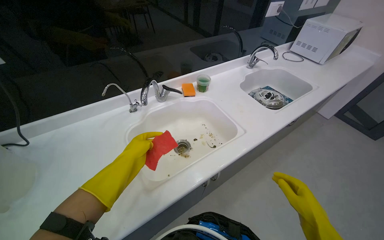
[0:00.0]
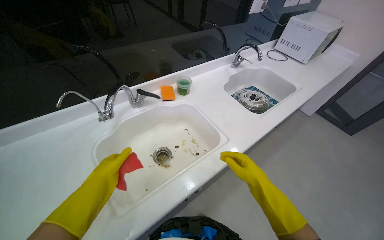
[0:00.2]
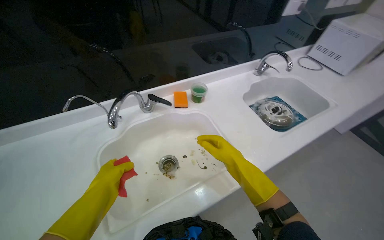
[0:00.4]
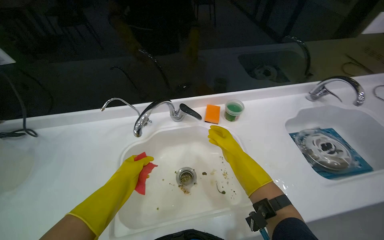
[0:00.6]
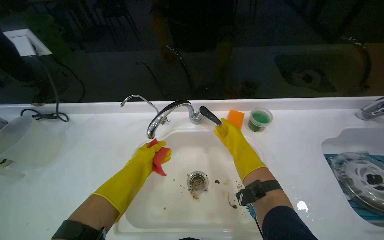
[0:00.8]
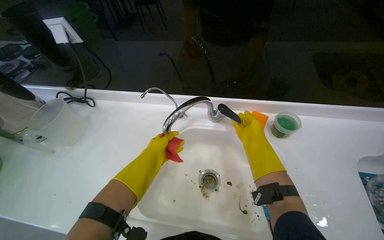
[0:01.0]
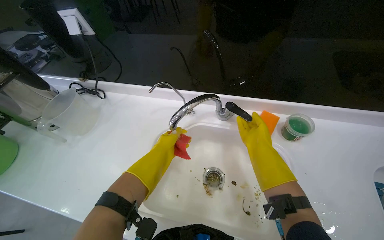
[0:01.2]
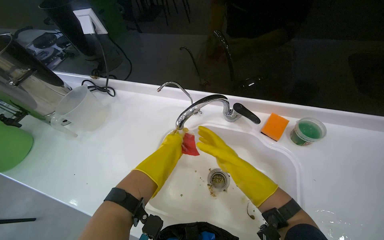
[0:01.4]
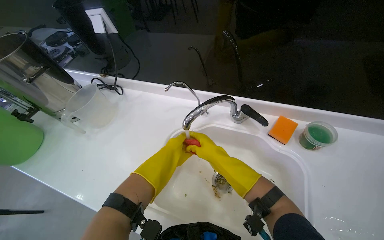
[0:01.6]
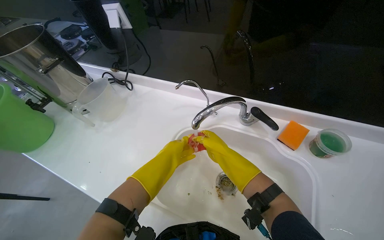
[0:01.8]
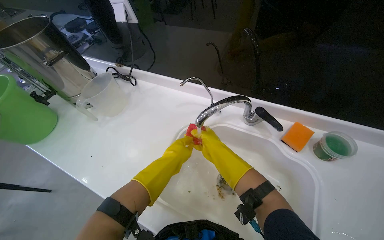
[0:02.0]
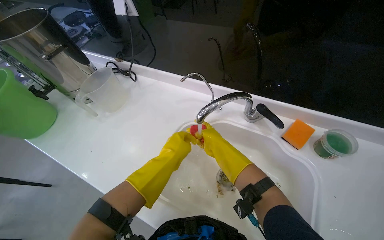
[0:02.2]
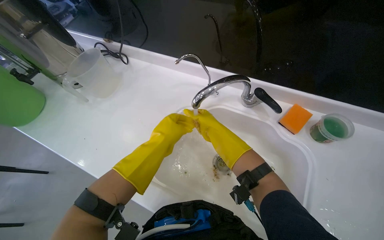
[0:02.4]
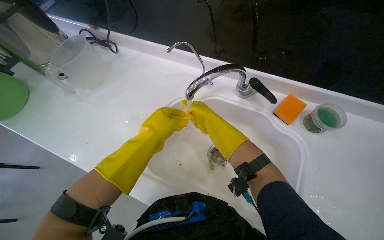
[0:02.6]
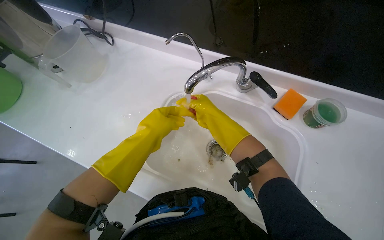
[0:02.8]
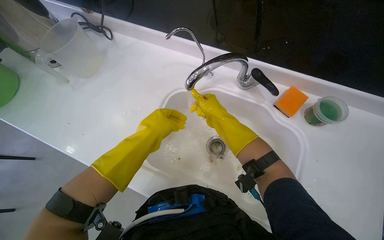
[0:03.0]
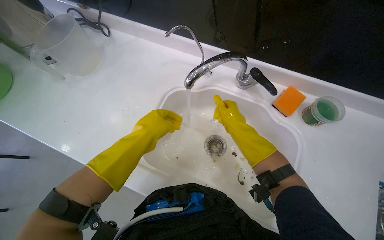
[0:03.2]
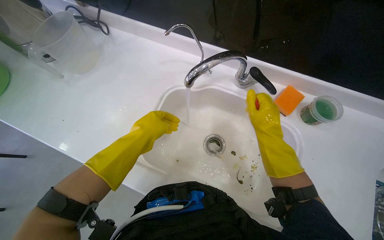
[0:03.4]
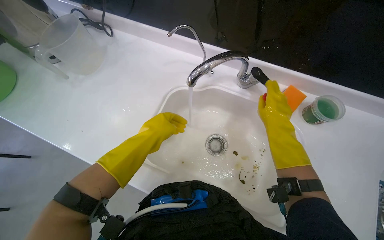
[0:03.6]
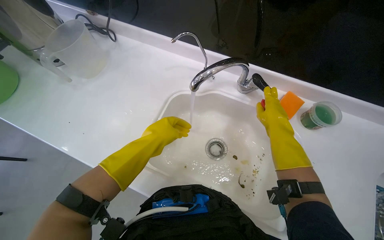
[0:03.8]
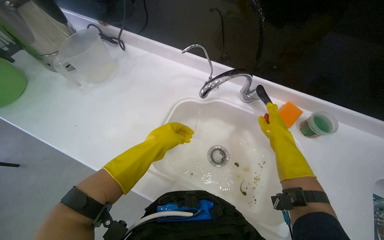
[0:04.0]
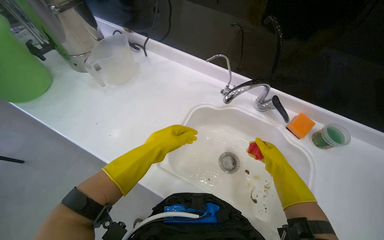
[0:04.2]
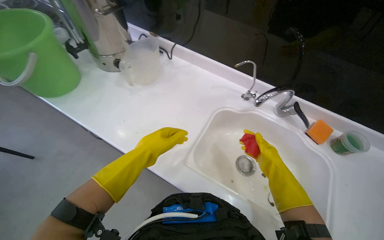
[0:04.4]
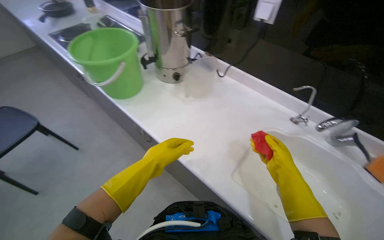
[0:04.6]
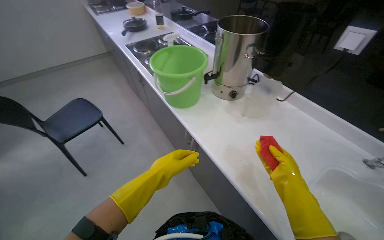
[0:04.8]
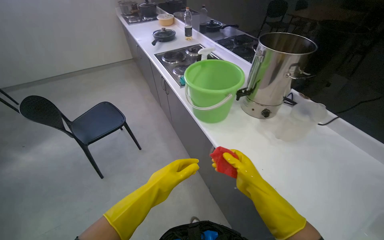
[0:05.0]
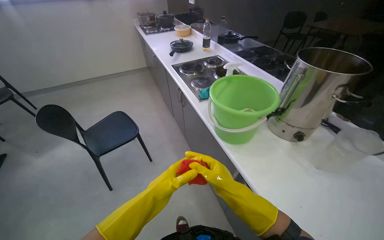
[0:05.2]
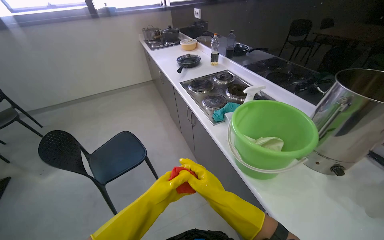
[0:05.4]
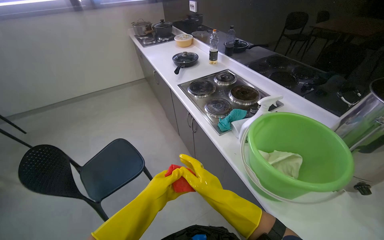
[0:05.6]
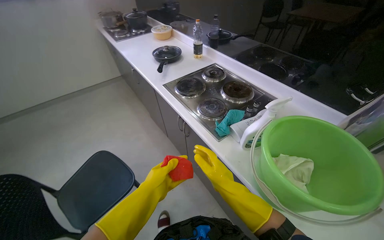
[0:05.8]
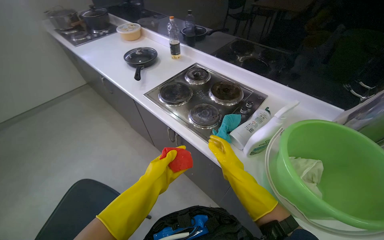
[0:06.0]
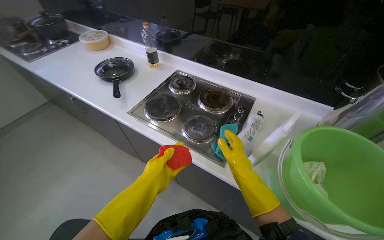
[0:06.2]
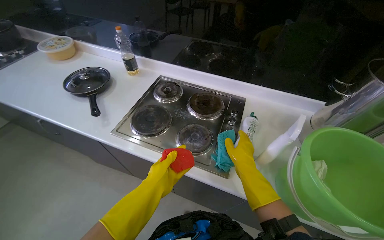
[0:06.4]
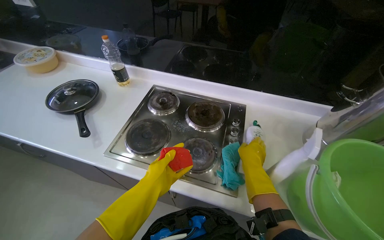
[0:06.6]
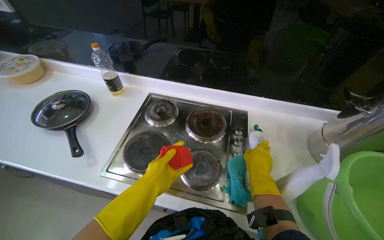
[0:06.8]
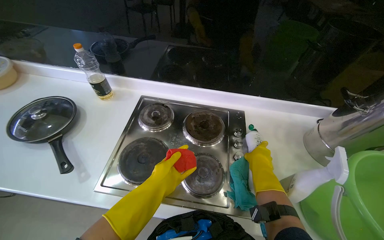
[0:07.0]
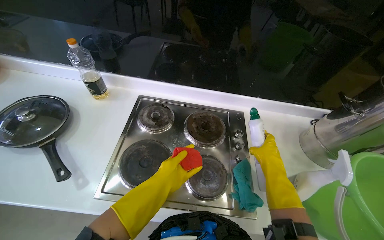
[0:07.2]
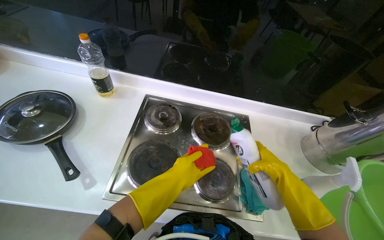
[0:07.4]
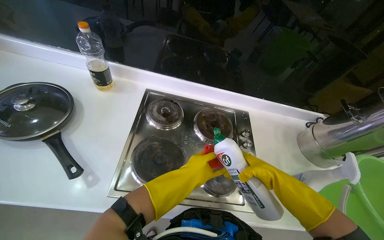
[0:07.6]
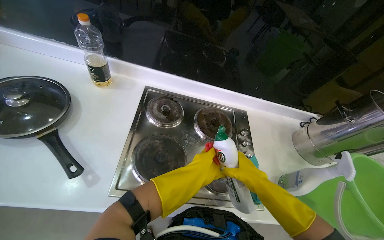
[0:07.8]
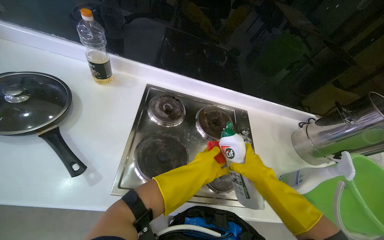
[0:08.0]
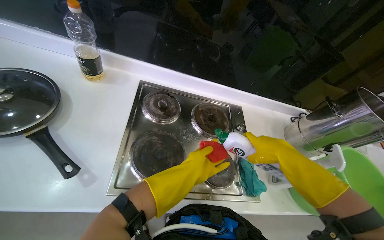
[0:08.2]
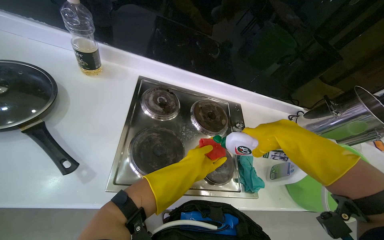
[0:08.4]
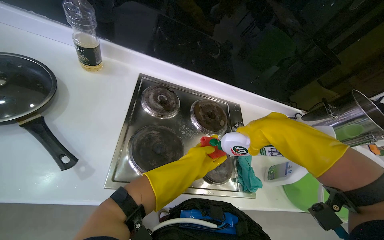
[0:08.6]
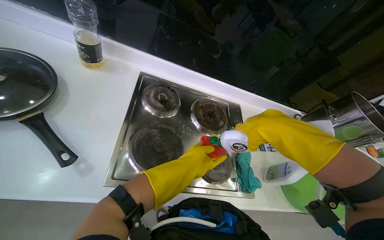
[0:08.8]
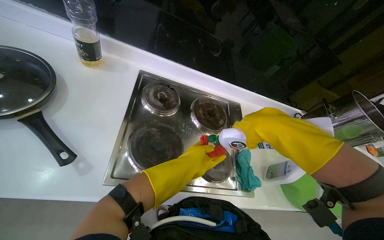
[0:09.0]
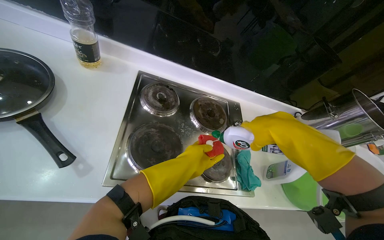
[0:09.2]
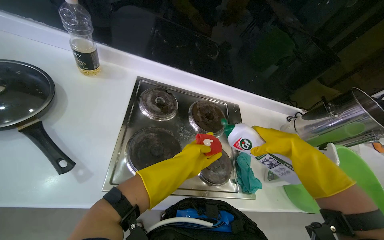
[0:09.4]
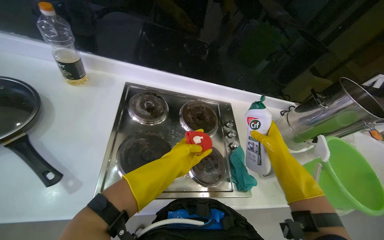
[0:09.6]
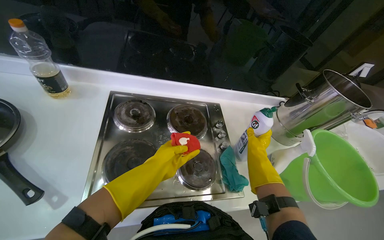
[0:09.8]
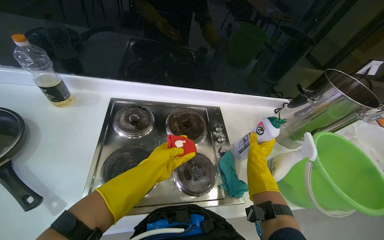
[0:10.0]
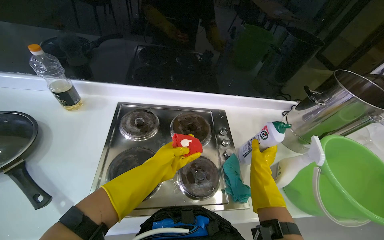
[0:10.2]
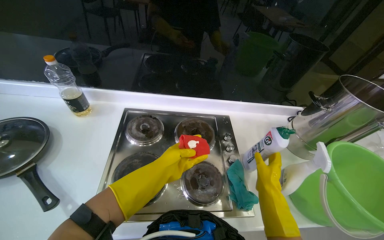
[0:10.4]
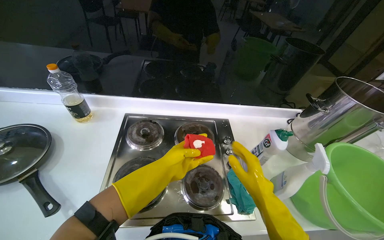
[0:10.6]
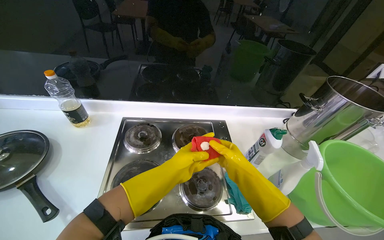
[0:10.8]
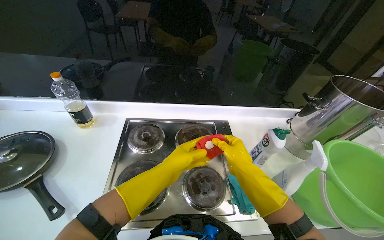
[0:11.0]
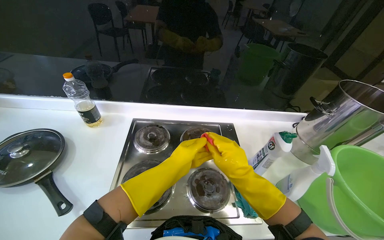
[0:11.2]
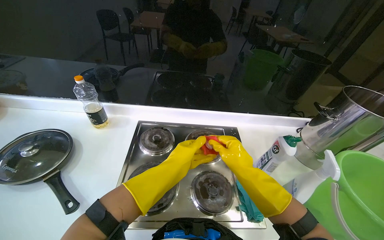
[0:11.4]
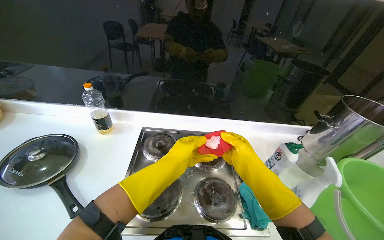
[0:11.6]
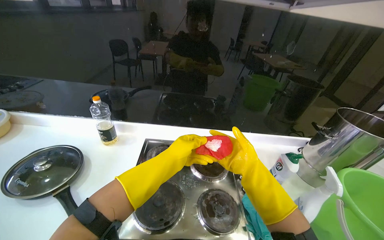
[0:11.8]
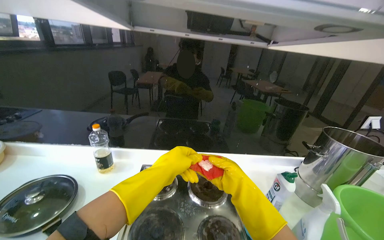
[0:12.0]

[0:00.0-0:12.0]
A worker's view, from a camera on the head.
Job: cleaning kitchen.
The whole recording: Wiping kitchen stovetop and range hood. The worker wipes the kitchen stovetop and the underside of the range hood with a cloth and spray.
0:00.0 to 0:01.6: The head turns to the left by about 55 degrees.
0:01.6 to 0:03.0: The camera pitches downward, by about 15 degrees. The left hand travels nearer to the camera by approximately 10 cm.
0:03.0 to 0:04.4: The right hand goes approximately 15 cm to the right.
0:04.4 to 0:06.0: The head travels roughly 90 cm.
0:06.0 to 0:07.6: The head travels roughly 60 cm. The head turns to the right by about 40 degrees.
0:07.6 to 0:09.0: The right hand moves nearer to the camera and up the picture, approximately 30 cm.
0:09.0 to 0:10.4: The right hand goes about 35 cm farther from the camera and down the picture.
0:10.4 to 0:12.0: The view tips upward by some 25 degrees. The right hand goes about 15 cm to the left and nearer to the camera, while the left hand shifts roughly 15 cm nearer to the camera.

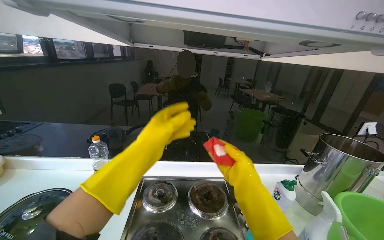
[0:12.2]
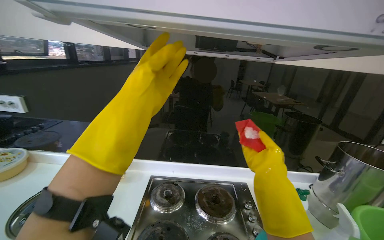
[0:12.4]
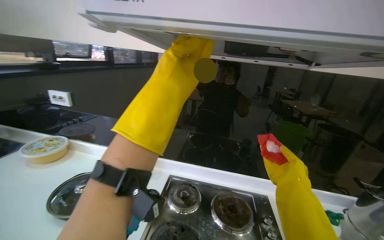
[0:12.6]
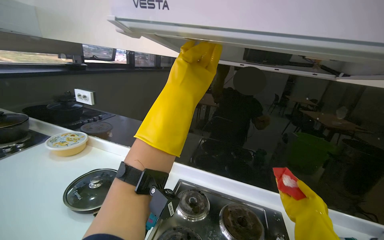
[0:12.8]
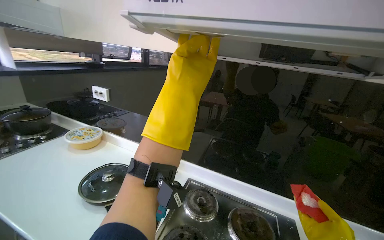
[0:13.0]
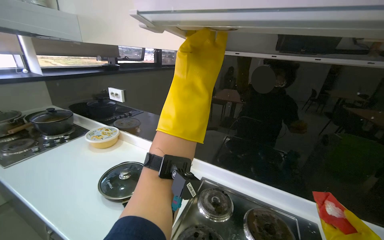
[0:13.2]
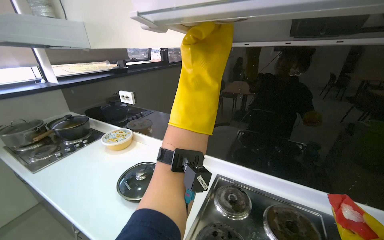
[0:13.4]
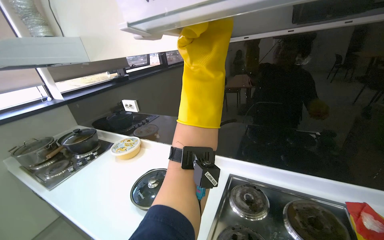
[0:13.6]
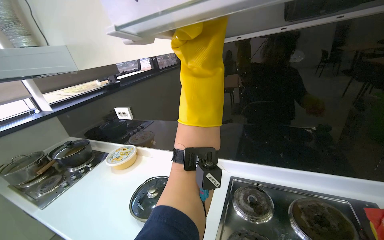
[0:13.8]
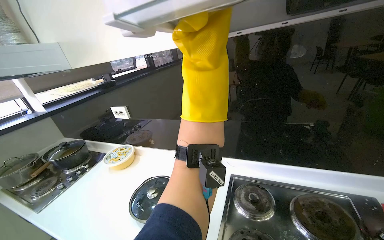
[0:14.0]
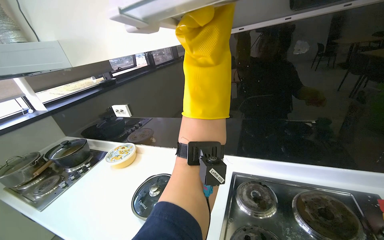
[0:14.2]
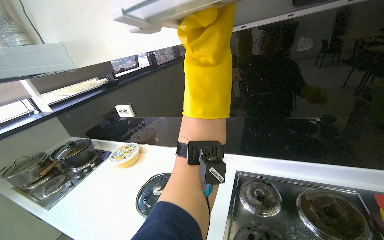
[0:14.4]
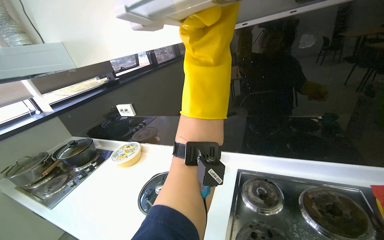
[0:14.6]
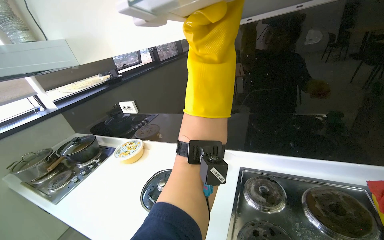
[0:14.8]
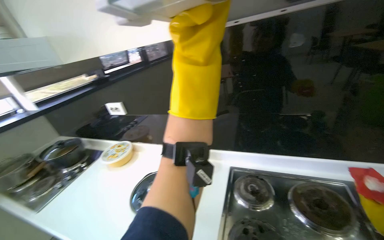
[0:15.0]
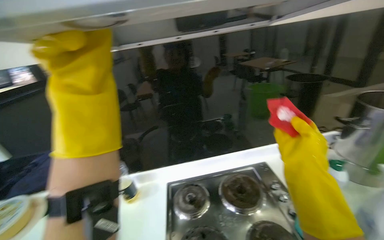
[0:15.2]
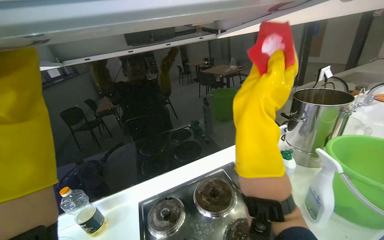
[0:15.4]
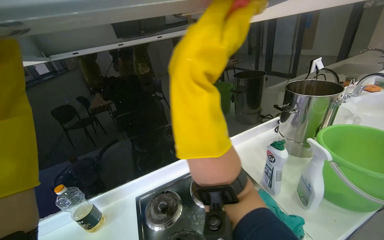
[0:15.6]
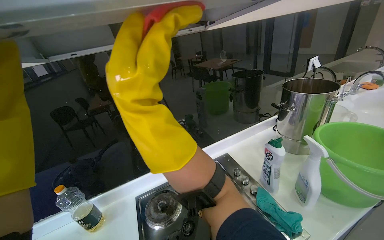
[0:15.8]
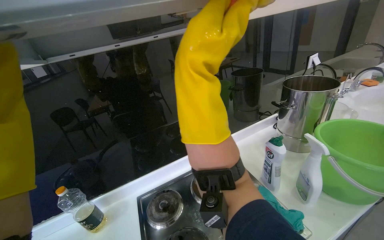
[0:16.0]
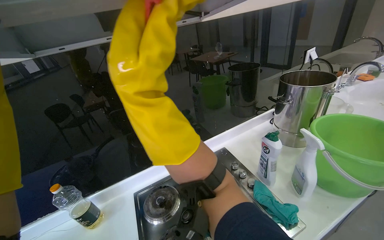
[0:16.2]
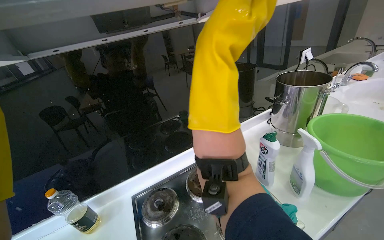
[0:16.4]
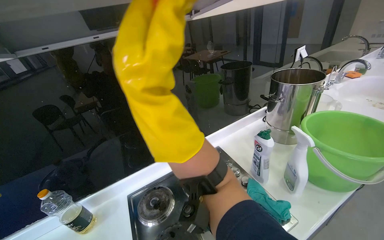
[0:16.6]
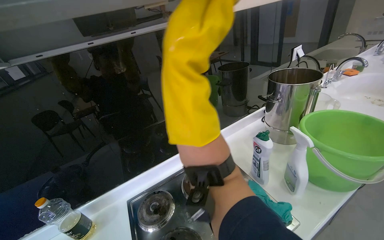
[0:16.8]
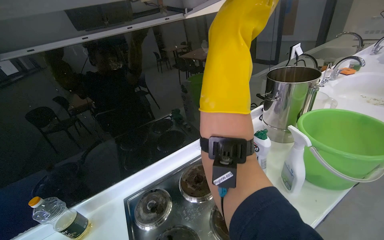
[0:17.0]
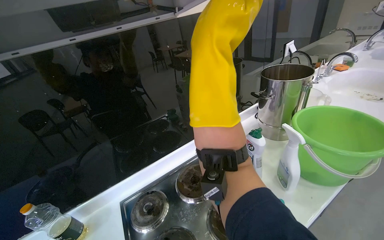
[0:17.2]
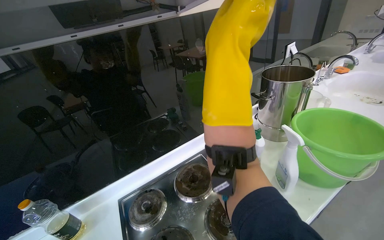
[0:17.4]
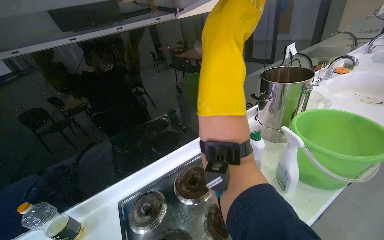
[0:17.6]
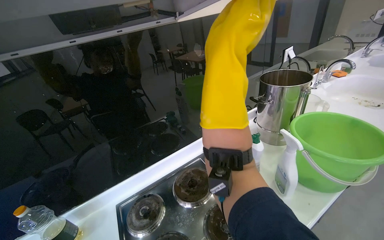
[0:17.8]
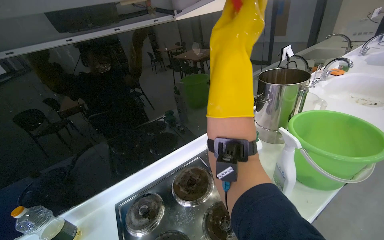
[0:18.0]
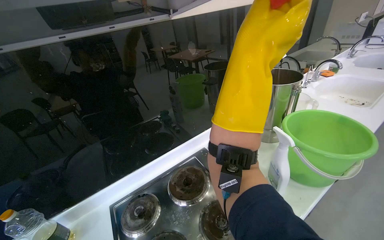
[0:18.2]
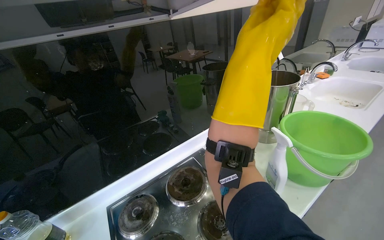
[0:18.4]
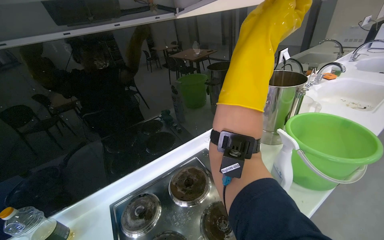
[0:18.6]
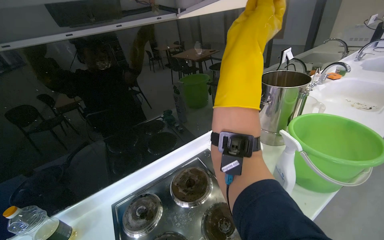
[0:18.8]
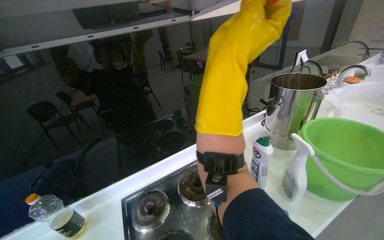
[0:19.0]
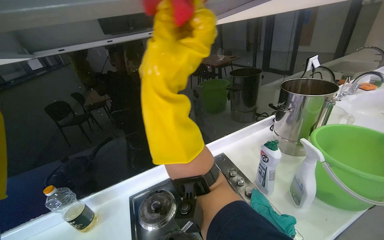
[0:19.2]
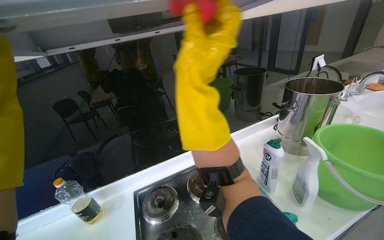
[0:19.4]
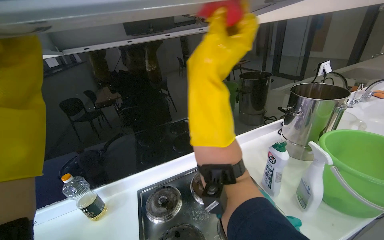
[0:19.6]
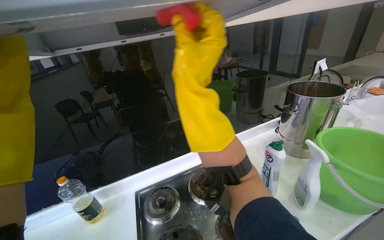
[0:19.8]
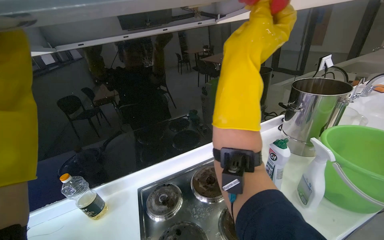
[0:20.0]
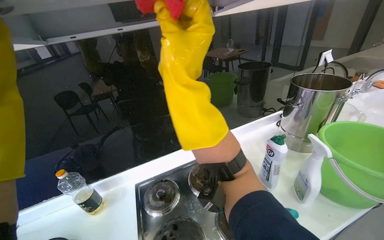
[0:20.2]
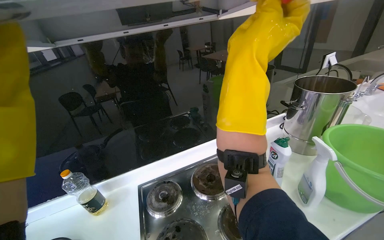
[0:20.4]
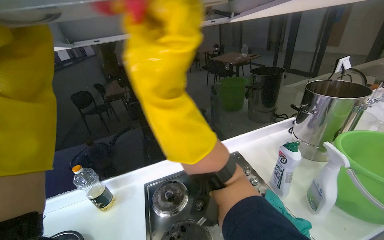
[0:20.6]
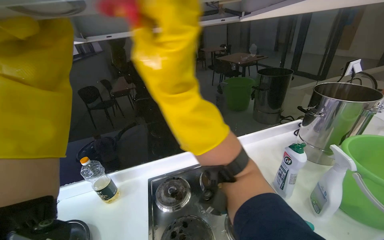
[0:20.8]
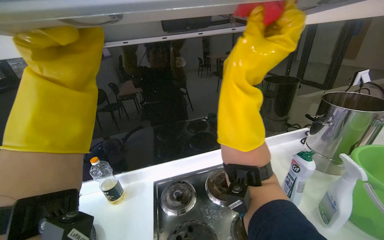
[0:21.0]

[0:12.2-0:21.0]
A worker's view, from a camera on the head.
Job: cleaning kitchen.
The whole recording: Wiping kitchen stovetop and range hood. The worker wipes the kitchen stovetop and the underside of the range hood with a cloth and spray.
0:13.6 to 0:15.2: The wearer's head swings about 35 degrees to the right.
0:15.2 to 0:16.6: The head rotates about 20 degrees to the right. The right hand moves left and right over about 35 cm, changing direction 2 times.
0:16.6 to 0:18.0: The right hand is displaced to the right by about 15 cm.
0:19.6 to 0:21.0: The right hand goes roughly 30 cm to the left and farther from the camera.
